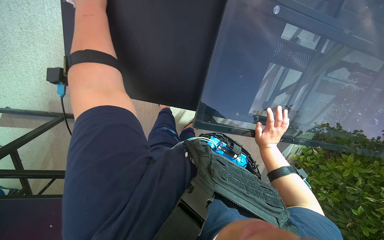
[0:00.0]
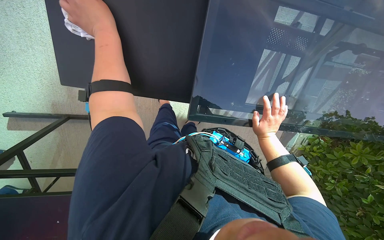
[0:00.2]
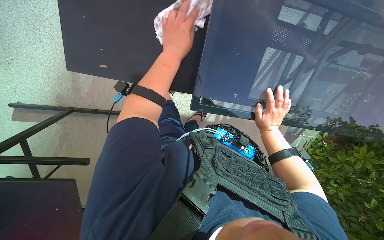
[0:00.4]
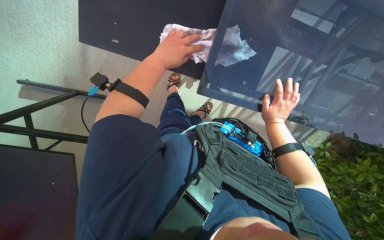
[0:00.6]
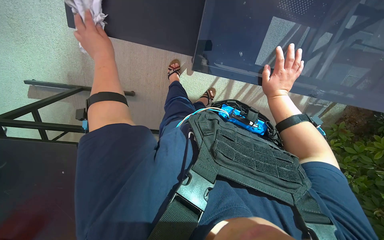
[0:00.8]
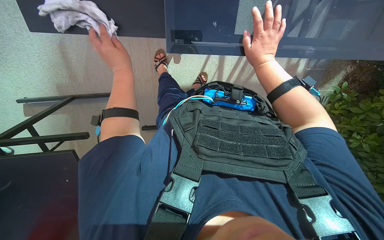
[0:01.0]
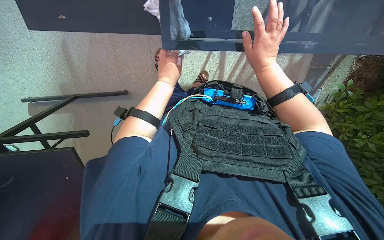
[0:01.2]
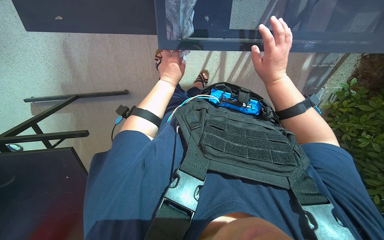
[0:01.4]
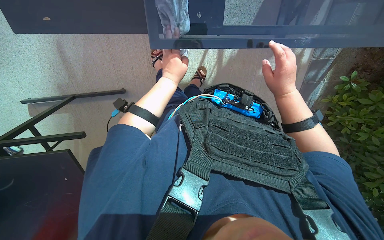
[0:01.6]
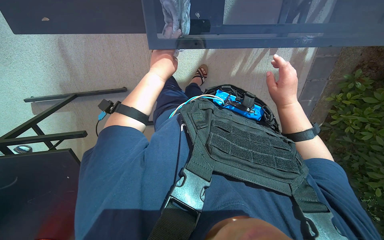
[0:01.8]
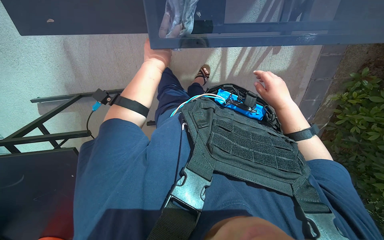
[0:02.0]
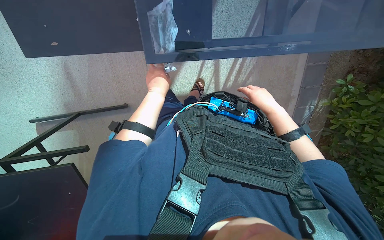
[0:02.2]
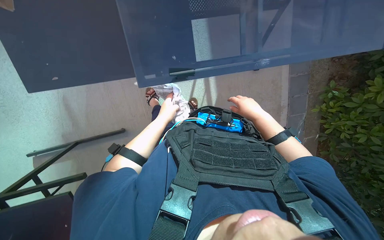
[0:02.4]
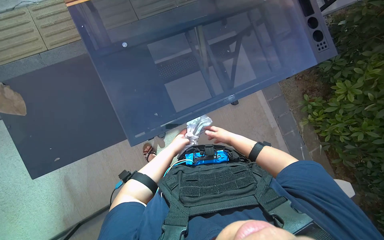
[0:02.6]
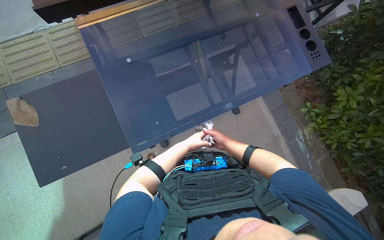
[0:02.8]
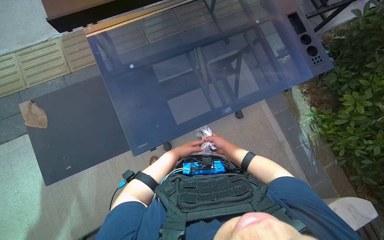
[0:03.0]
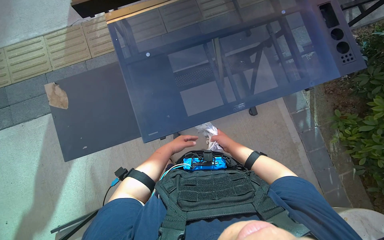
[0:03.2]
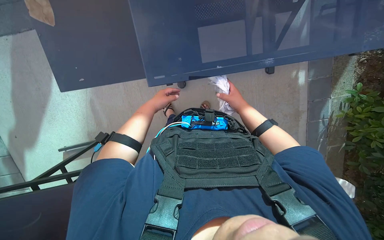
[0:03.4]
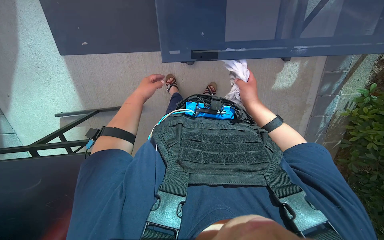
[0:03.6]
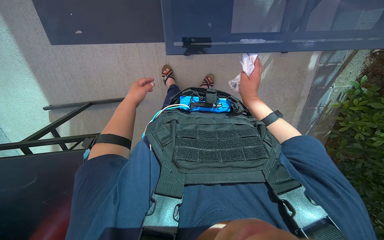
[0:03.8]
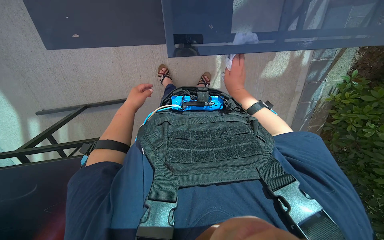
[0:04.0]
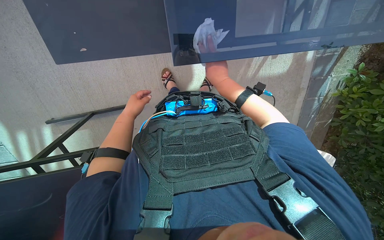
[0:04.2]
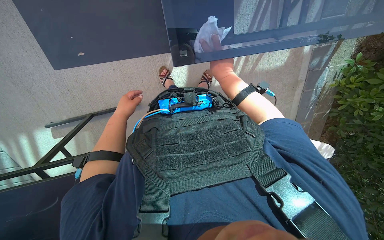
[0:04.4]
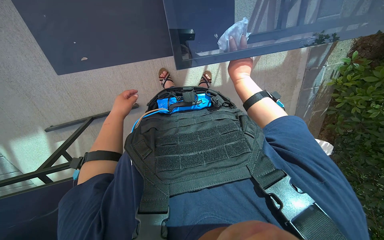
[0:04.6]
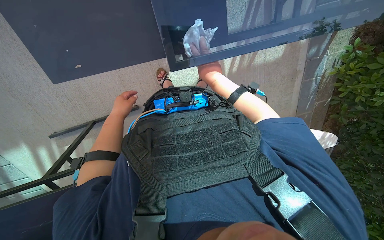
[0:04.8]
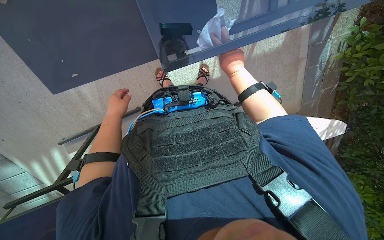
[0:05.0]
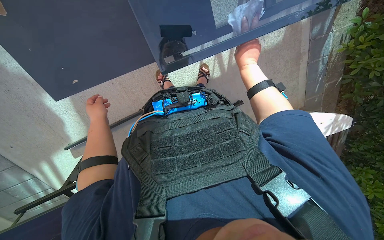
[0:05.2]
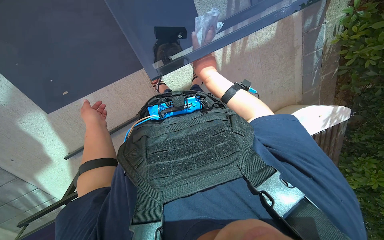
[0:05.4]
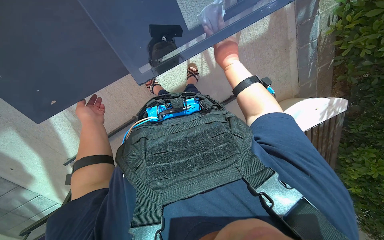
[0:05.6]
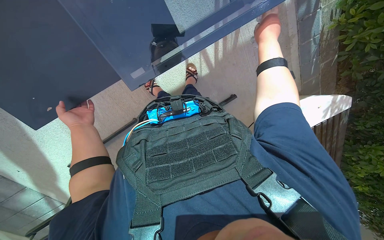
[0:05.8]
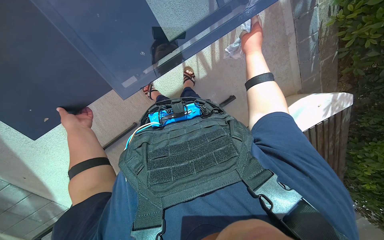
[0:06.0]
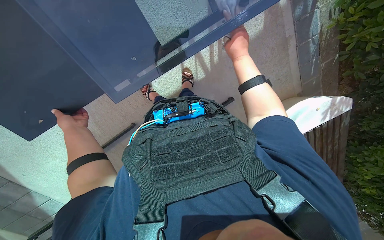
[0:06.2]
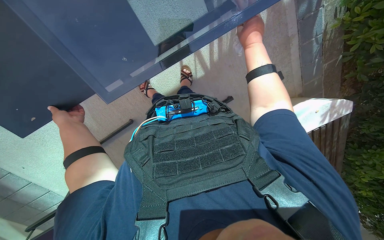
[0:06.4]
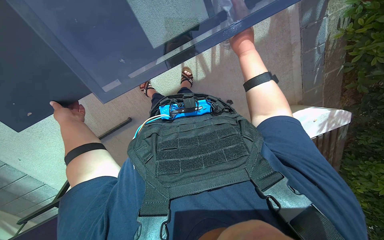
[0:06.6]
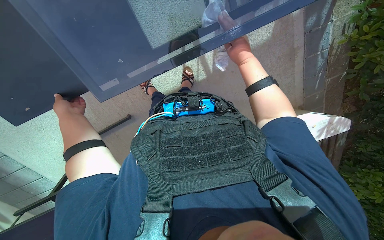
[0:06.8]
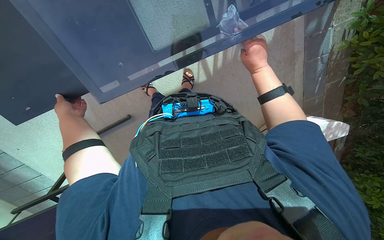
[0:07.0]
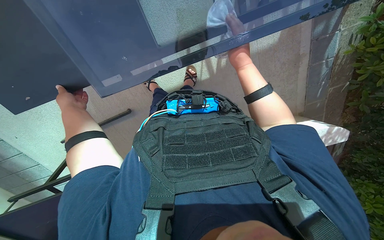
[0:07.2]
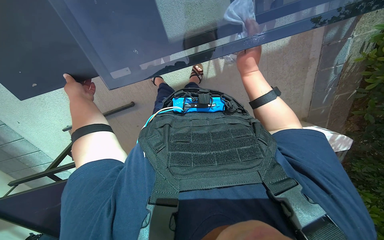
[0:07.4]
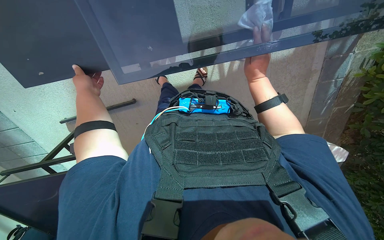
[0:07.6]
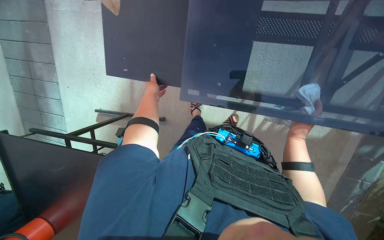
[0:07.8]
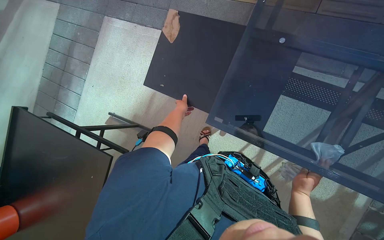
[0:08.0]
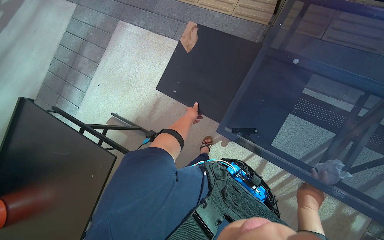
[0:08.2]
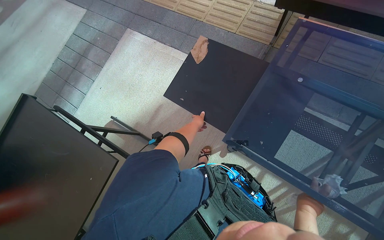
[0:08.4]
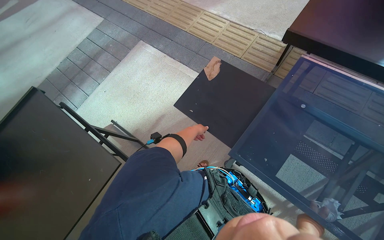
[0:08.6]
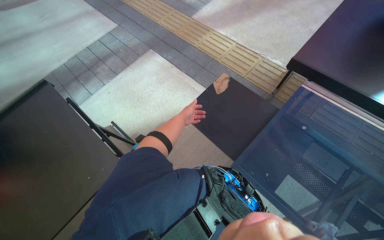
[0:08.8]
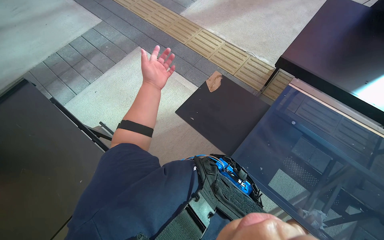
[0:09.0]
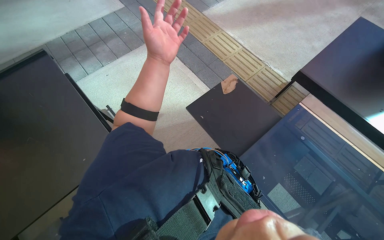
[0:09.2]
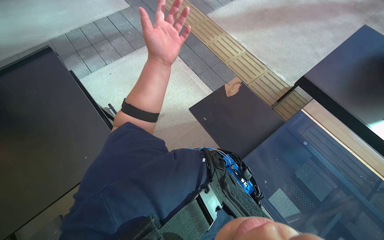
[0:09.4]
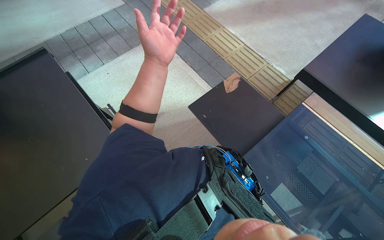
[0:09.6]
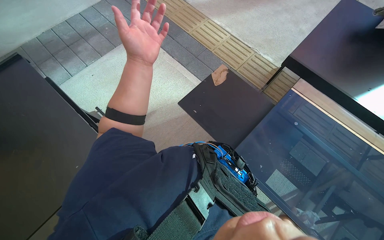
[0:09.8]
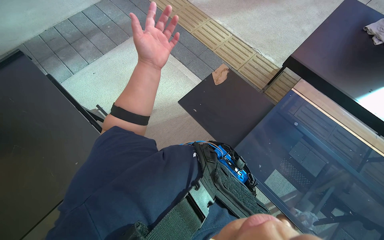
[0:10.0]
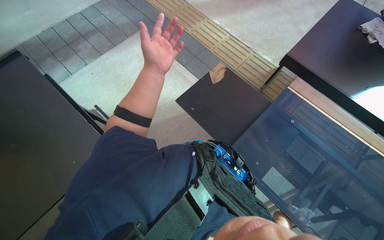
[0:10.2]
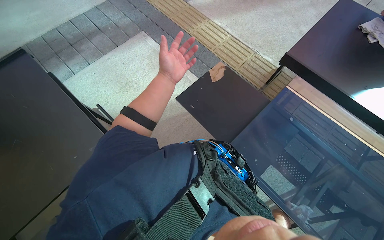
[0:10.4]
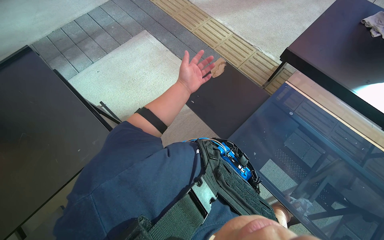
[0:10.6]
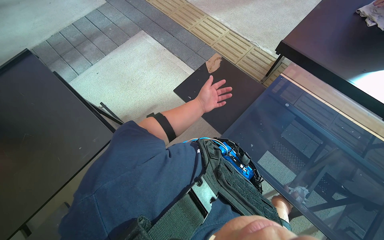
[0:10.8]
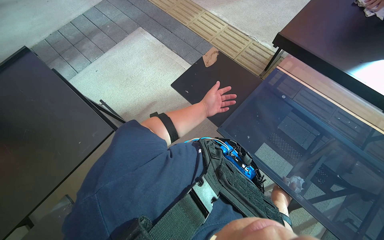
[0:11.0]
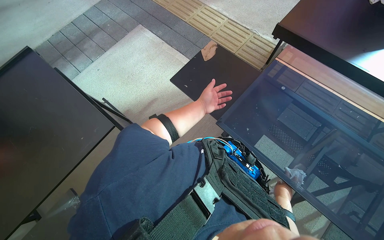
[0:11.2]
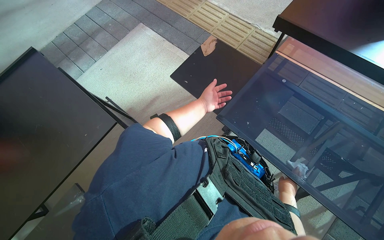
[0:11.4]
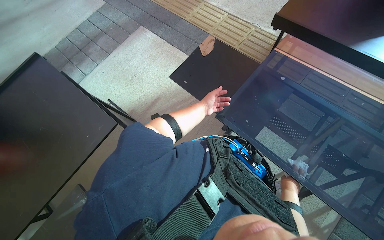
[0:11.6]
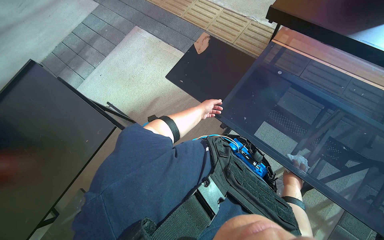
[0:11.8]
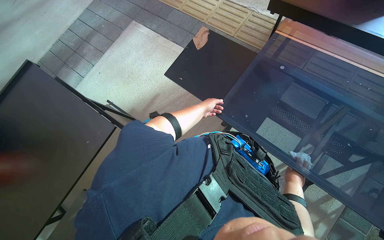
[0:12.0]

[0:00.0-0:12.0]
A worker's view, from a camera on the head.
Job: wiping surfaces.
The whole recording: Wiping glass table. The worker wipes the glass table with a white cloth.
0:00.0 to 0:01.6: The view tilts some 15 degrees downward. The left hand shifts approximately 30 cm down the picture and farther from the camera, and travels to the left and back again, about 25 cm each way.
0:01.6 to 0:03.0: The view tips upward by approximately 35 degrees. The scene rotates counterclockwise by roughly 25 degrees.
0:03.0 to 0:04.4: The view tips downward by some 35 degrees.
0:04.4 to 0:06.0: The left hand moves to the left, some 10 cm. The right hand goes left and right, about 15 cm each way, reversing 2 times.
0:06.0 to 0:07.6: The right hand moves nearer and farther over roughly 10 cm, changing direction 2 times.
0:07.6 to 0:09.0: The view tilts approximately 45 degrees upward. Everything in view rotates some 60 degrees clockwise.
0:10.4 to 0:12.0: The left hand heads farther from the camera, to the right and down the picture, covering roughly 20 cm.

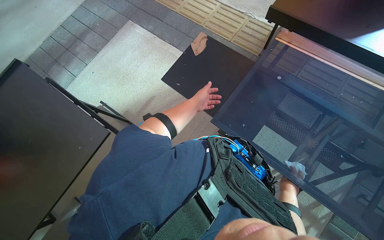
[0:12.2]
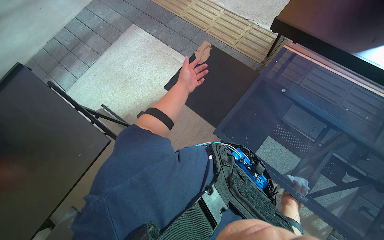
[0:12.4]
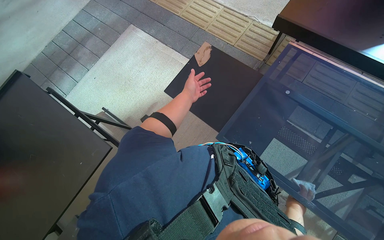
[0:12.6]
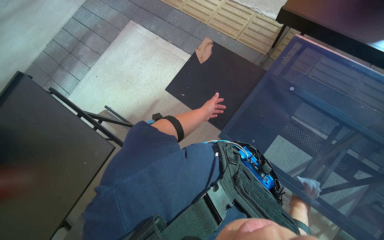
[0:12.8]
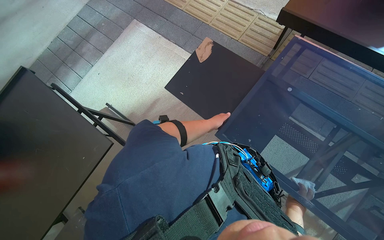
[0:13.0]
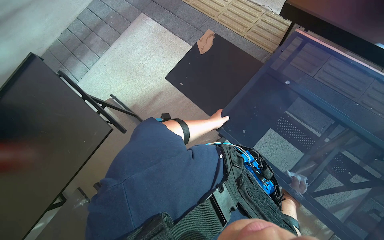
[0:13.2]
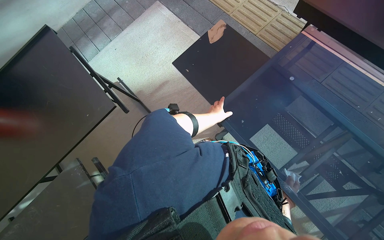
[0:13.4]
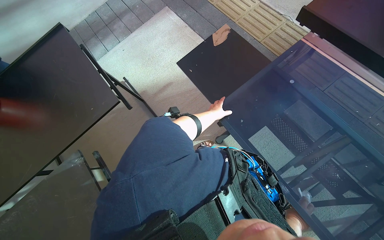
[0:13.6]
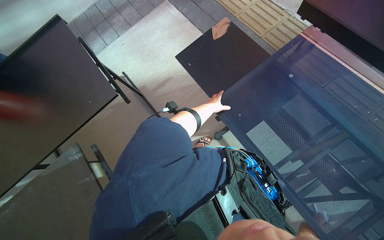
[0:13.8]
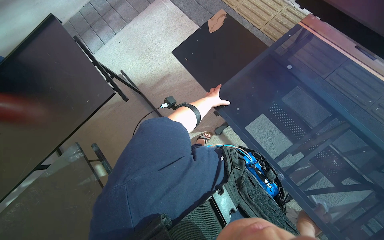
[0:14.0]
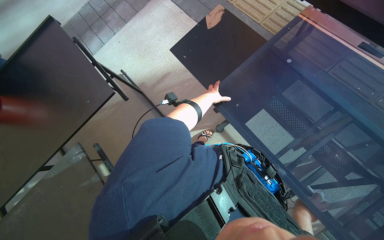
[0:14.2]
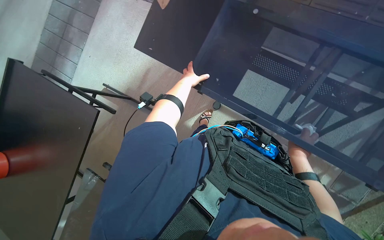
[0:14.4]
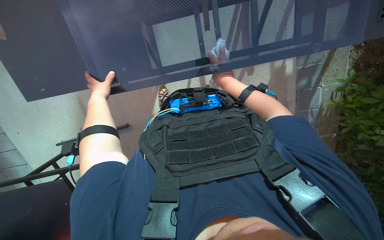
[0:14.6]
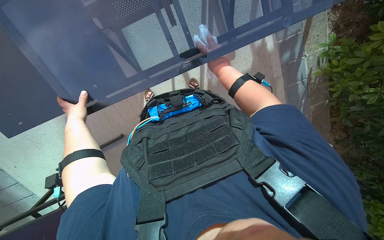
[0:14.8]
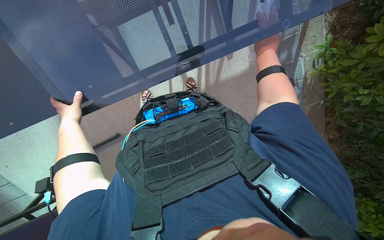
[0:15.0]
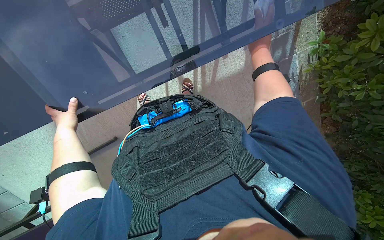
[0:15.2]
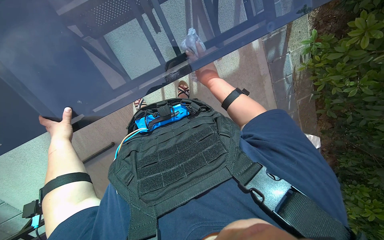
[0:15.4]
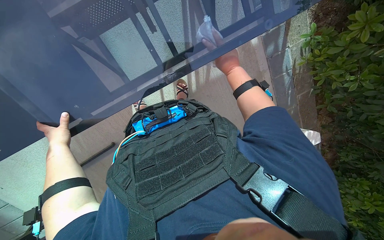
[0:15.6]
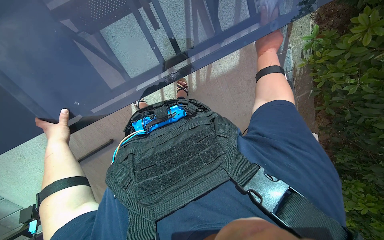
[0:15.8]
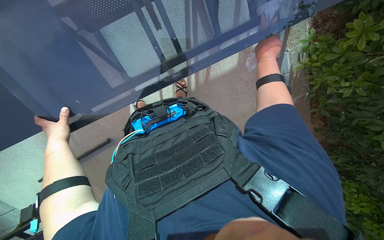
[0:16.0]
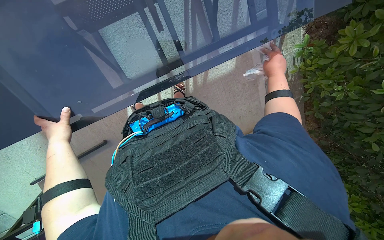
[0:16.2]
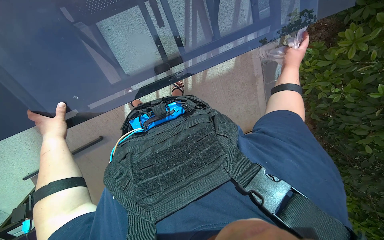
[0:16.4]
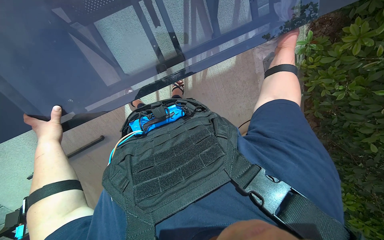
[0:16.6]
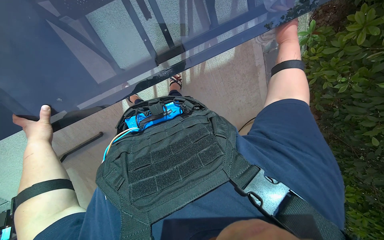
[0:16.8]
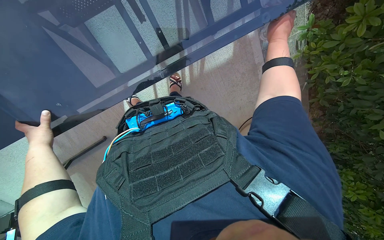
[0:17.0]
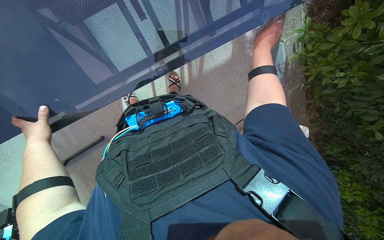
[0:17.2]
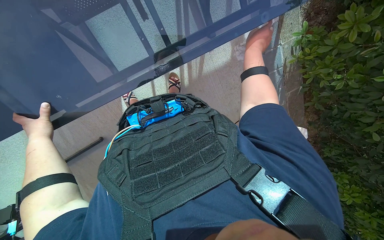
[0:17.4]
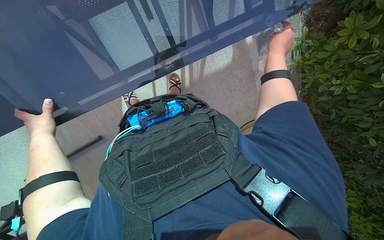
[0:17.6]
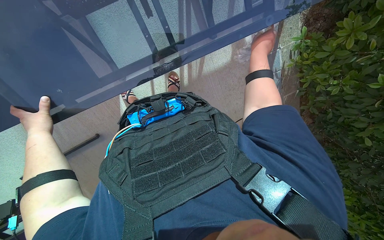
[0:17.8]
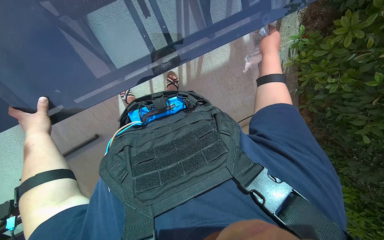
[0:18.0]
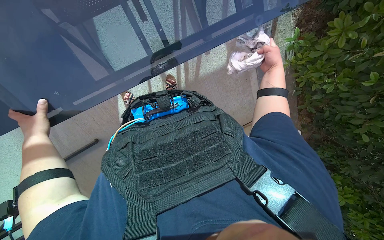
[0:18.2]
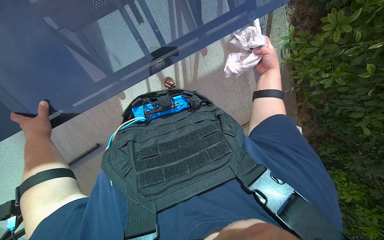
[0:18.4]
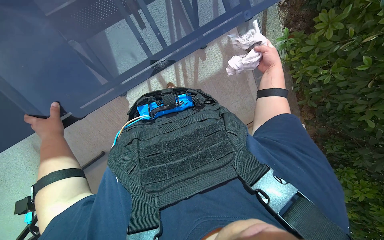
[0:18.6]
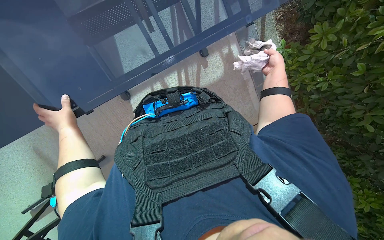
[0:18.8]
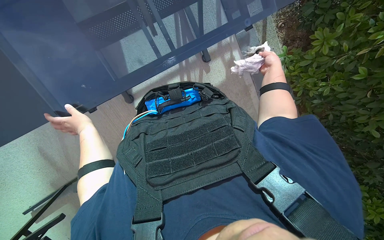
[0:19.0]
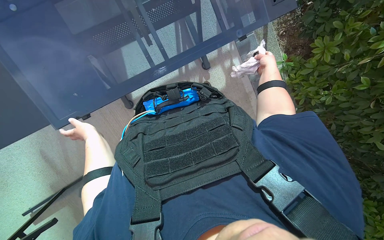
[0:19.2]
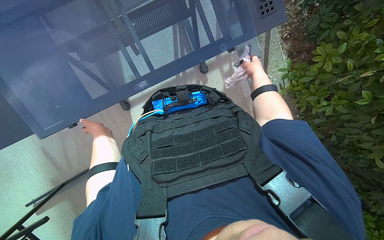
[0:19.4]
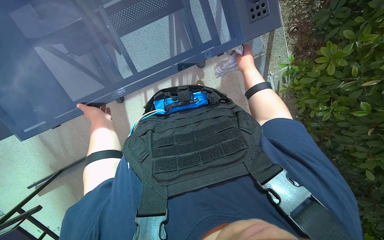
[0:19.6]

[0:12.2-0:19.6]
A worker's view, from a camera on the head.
Job: wiping surfaces.
The whole recording: Wiping glass table. The worker wipes the glass table with a white cloth.
0:12.2 to 0:13.6: The left hand moves farther from the camera, about 15 cm.
0:13.6 to 0:15.2: The wearer looks about 25 degrees further downward. The scene rotates counterclockwise by about 80 degrees.
0:15.2 to 0:16.6: The right hand travels to the right by roughly 15 cm.
0:16.6 to 0:18.2: The right hand shifts roughly 10 cm down the picture.
0:18.2 to 0:19.6: The view tilts roughly 15 degrees upward. The left hand travels to the right and up the picture by about 15 cm.
